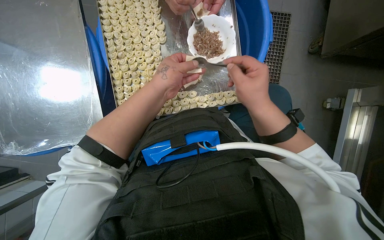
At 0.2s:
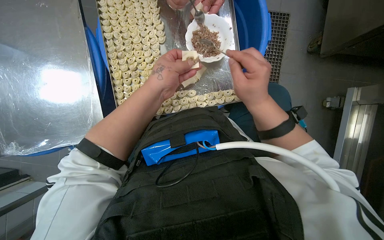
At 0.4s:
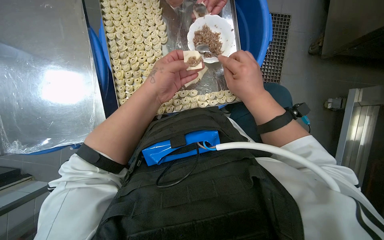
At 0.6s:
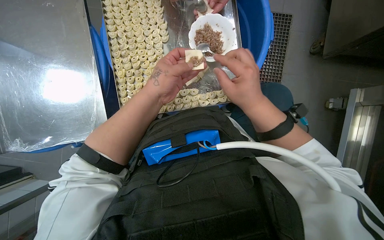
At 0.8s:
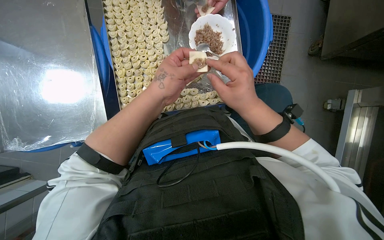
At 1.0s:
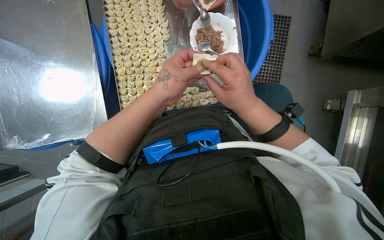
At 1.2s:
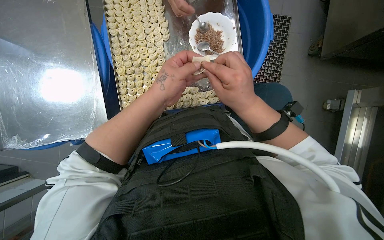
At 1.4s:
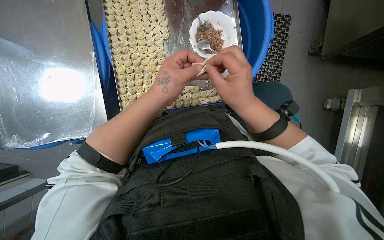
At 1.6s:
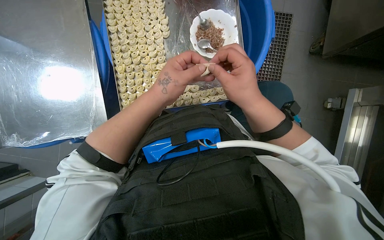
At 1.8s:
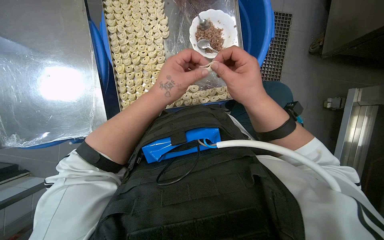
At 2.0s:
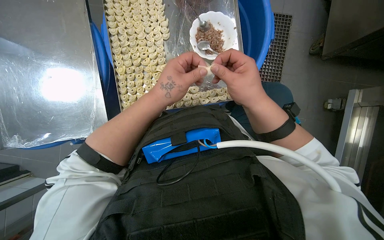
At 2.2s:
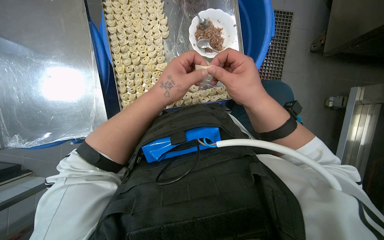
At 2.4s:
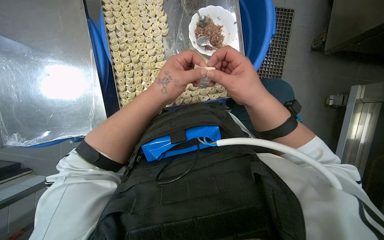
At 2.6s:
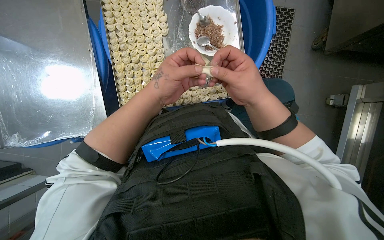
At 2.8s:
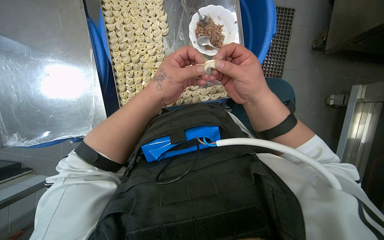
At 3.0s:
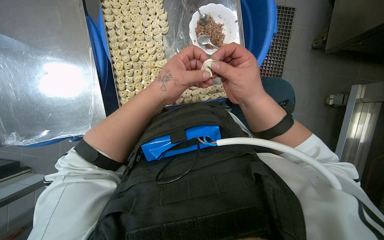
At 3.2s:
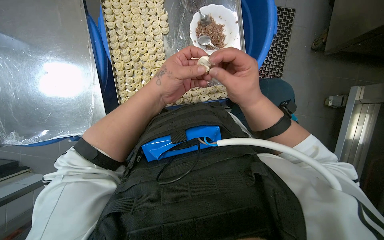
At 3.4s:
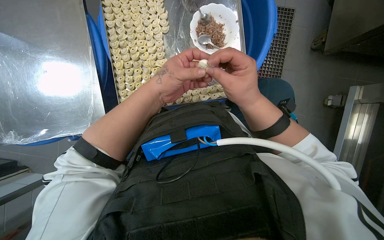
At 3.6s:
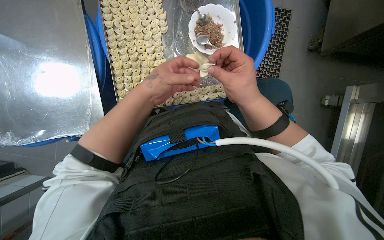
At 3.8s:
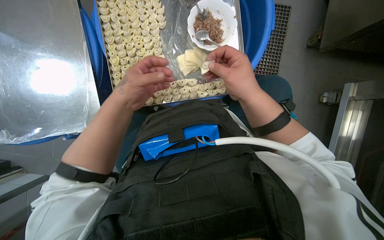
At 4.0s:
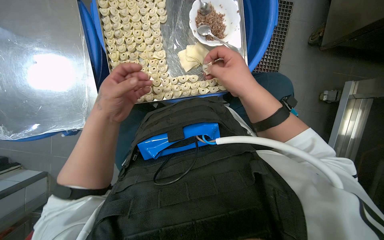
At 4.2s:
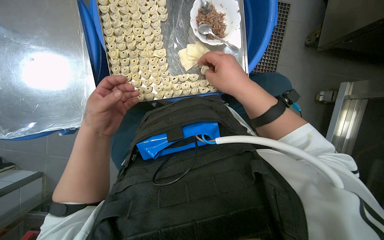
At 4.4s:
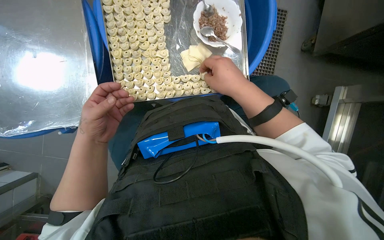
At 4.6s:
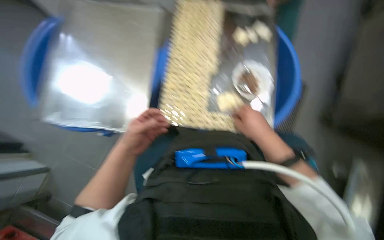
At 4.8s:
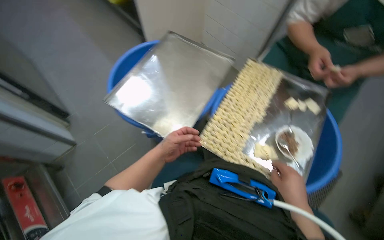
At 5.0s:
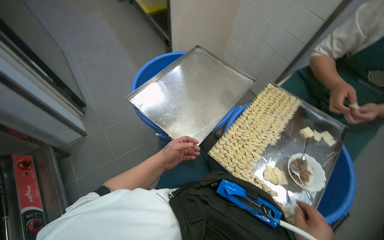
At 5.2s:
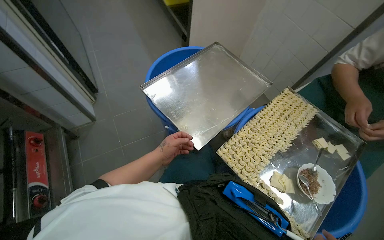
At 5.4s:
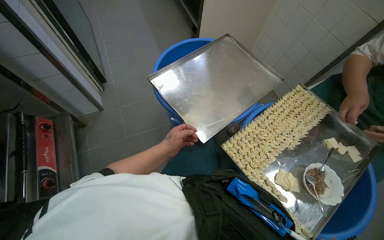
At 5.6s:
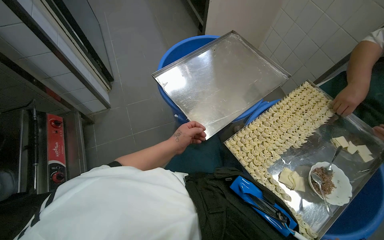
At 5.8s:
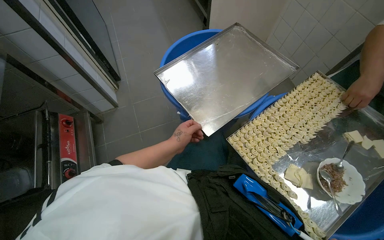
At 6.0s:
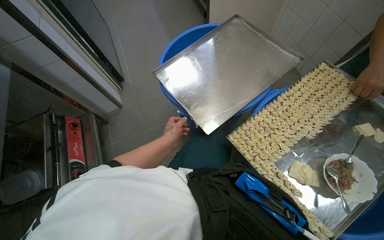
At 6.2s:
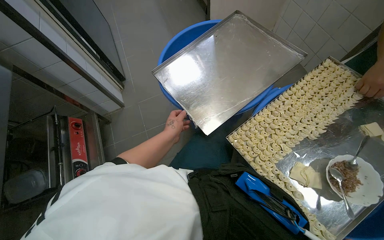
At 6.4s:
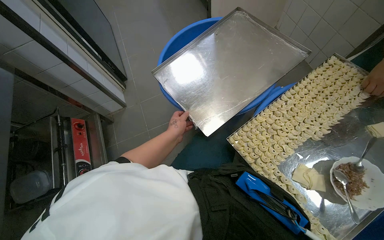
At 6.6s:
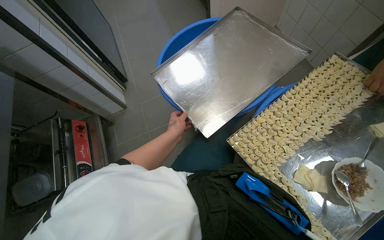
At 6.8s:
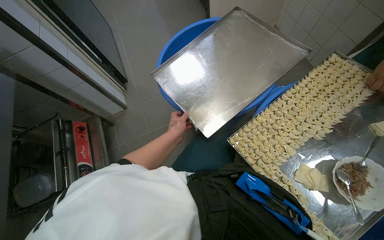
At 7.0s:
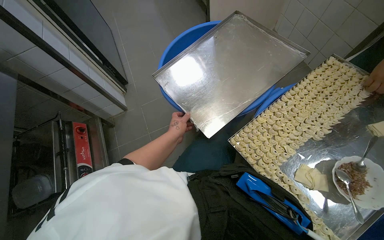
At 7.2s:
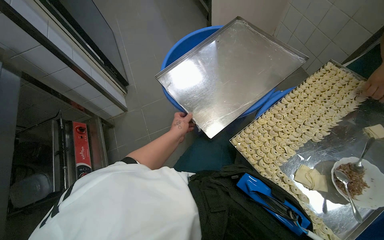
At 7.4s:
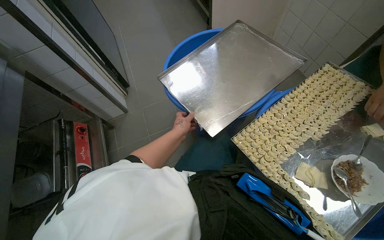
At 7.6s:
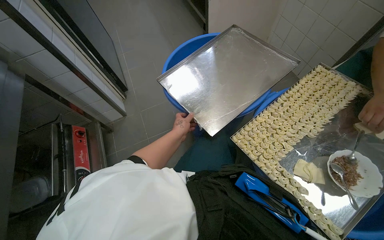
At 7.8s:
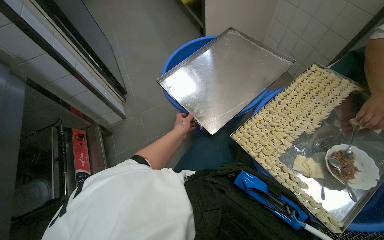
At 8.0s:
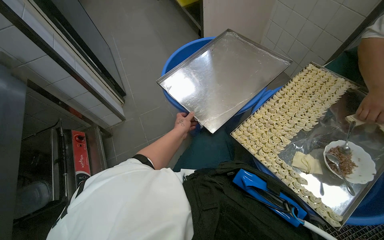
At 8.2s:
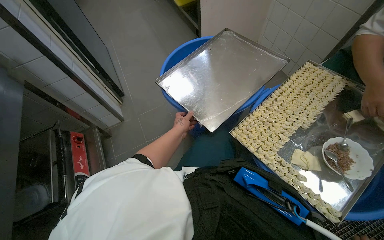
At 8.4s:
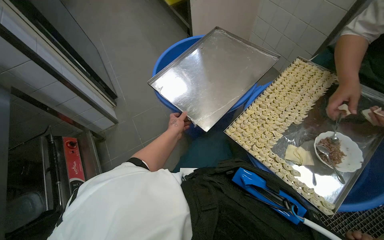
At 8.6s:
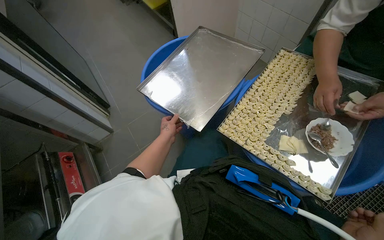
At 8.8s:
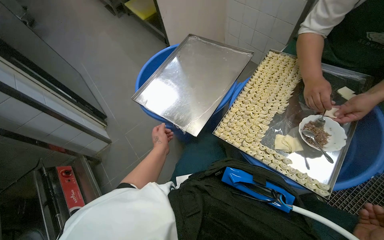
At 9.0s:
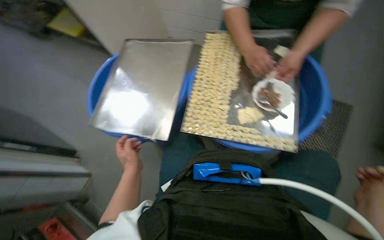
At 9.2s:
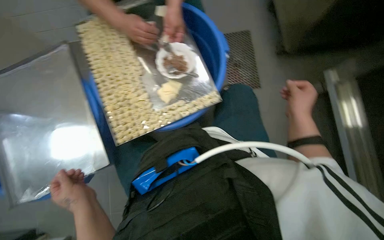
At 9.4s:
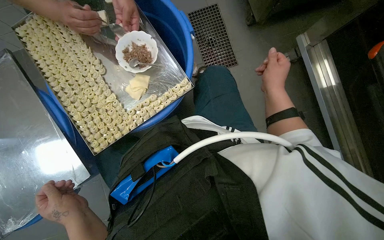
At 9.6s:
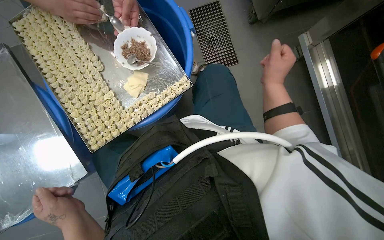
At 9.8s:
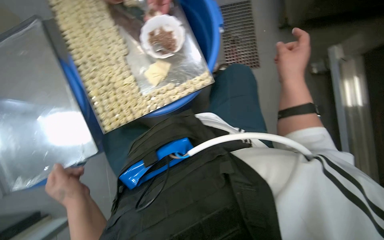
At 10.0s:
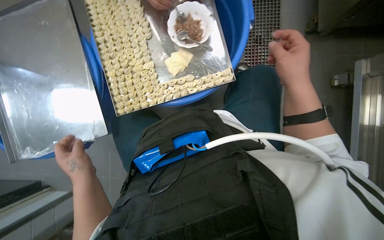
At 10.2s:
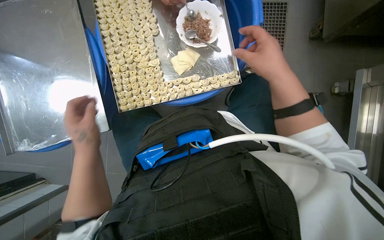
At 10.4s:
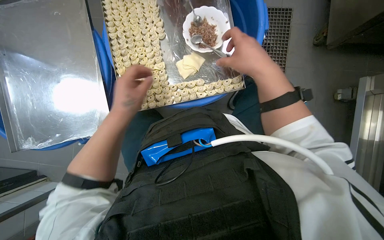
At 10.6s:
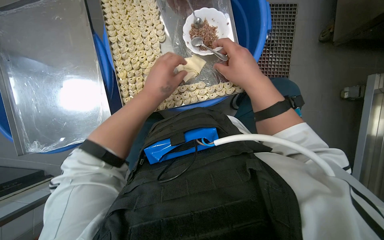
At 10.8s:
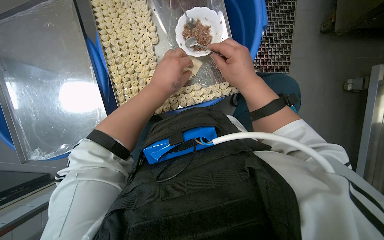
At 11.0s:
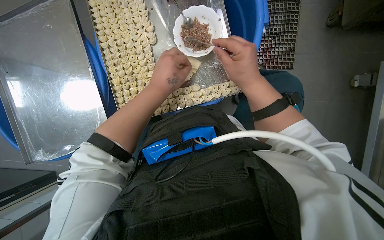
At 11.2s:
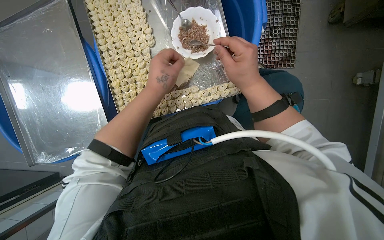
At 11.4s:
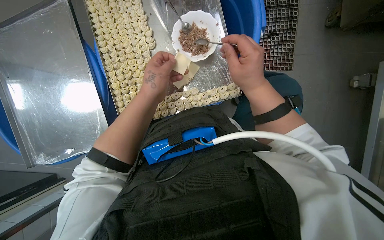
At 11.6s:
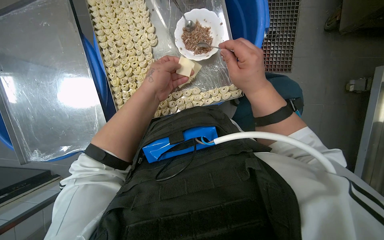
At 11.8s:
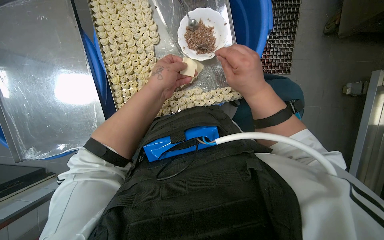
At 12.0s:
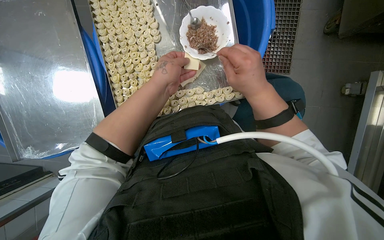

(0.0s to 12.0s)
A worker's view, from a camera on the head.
Job: preparing food.
The whole recording: Filling dough pieces with meat. The worker continues to fill dough pieces with meat and shape them before placing them on a tray.
0.0s - 1.6s: The hands make small movements and keep their place.
1.6s - 3.0s: The hands are busy where they are.
7.6s - 9.0s: The head turns to the right by some 35 degrees.
9.0s - 10.4s: The wearer looks approximately 30 degrees further to the right. The view tips downward by about 15 degrees.
10.4s - 12.0s: The left hand is displaced up the picture and to the right by approximately 15 cm.

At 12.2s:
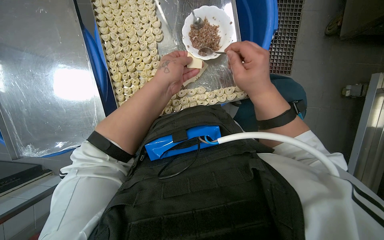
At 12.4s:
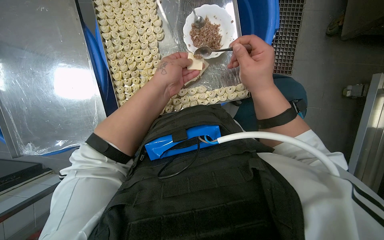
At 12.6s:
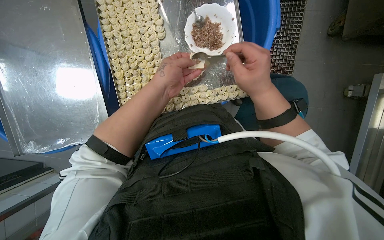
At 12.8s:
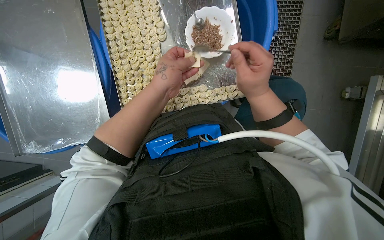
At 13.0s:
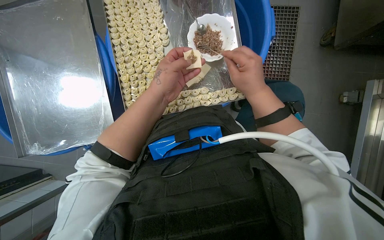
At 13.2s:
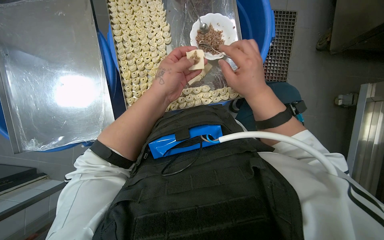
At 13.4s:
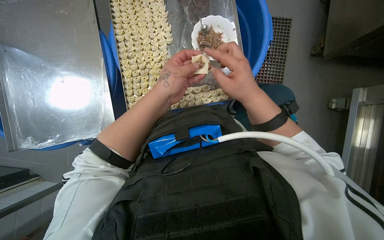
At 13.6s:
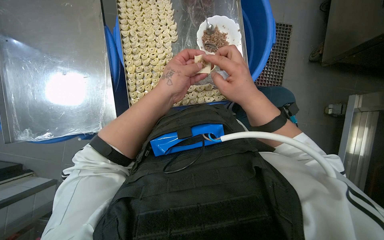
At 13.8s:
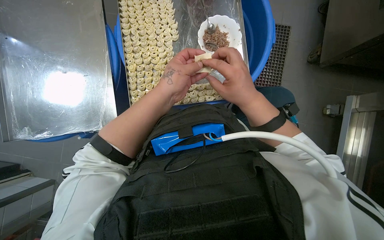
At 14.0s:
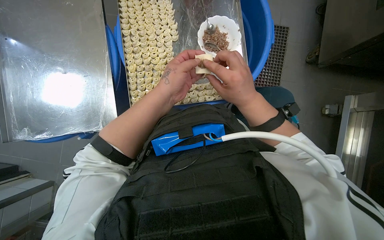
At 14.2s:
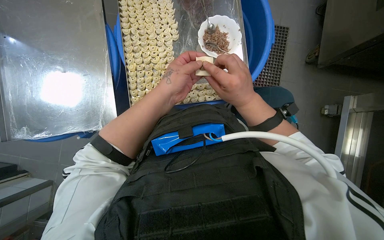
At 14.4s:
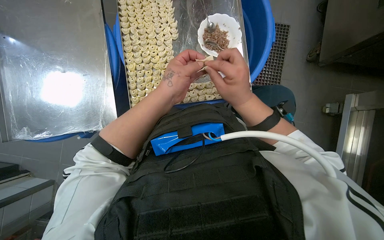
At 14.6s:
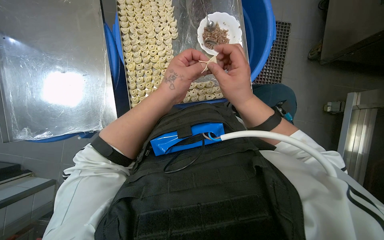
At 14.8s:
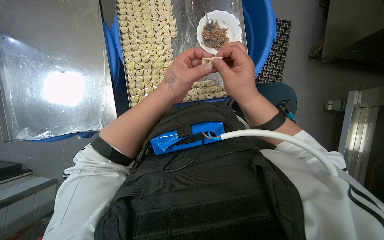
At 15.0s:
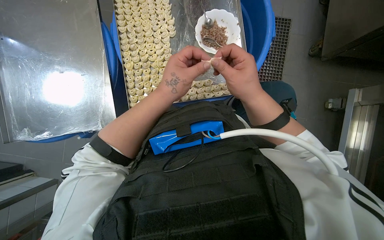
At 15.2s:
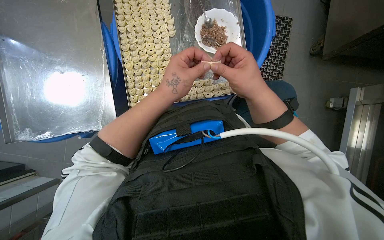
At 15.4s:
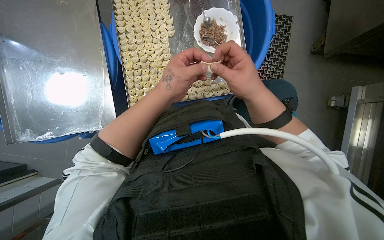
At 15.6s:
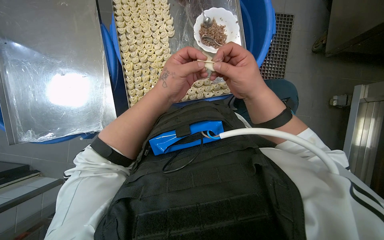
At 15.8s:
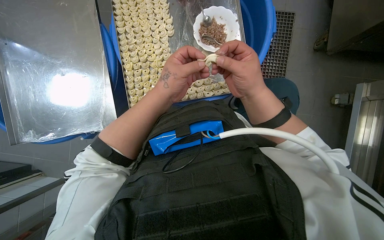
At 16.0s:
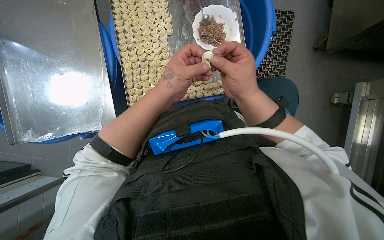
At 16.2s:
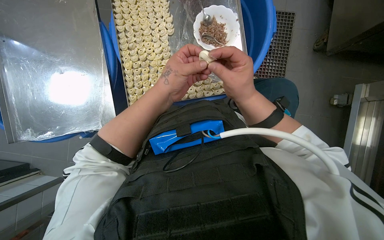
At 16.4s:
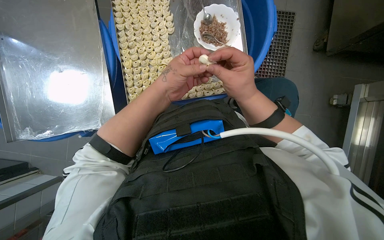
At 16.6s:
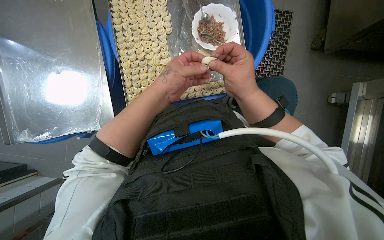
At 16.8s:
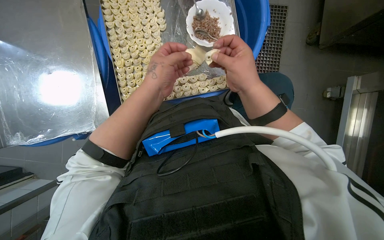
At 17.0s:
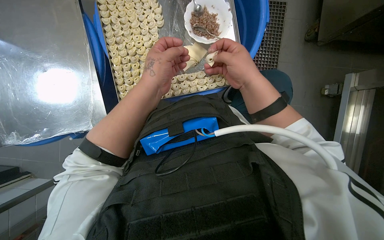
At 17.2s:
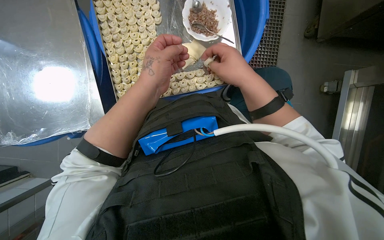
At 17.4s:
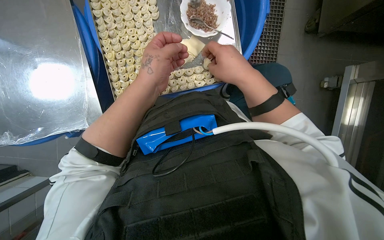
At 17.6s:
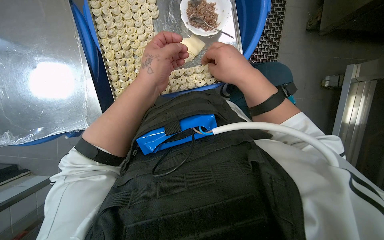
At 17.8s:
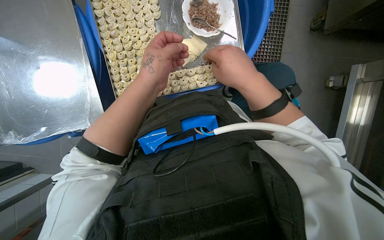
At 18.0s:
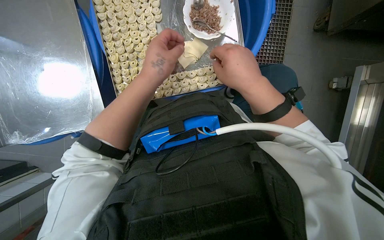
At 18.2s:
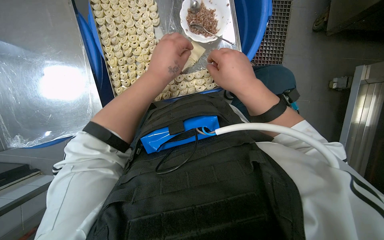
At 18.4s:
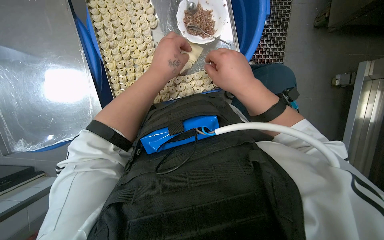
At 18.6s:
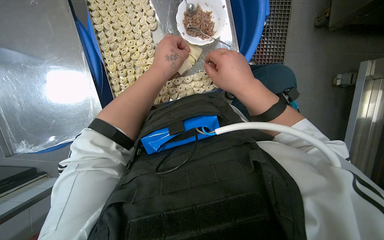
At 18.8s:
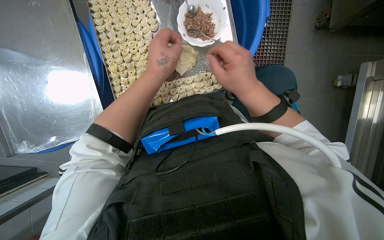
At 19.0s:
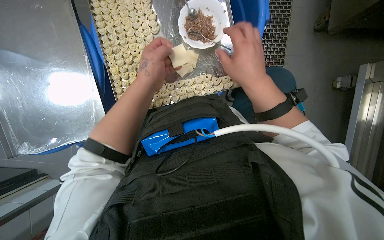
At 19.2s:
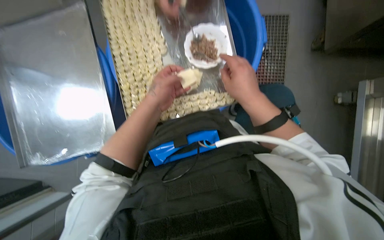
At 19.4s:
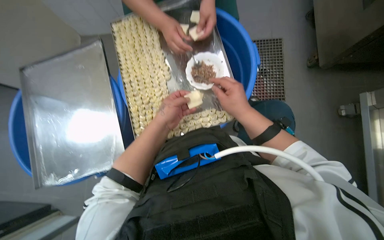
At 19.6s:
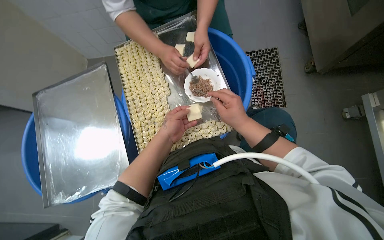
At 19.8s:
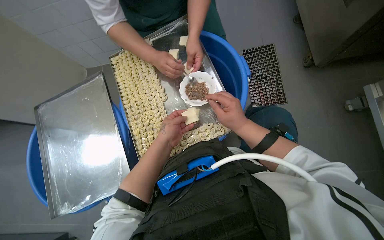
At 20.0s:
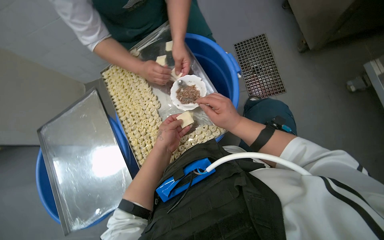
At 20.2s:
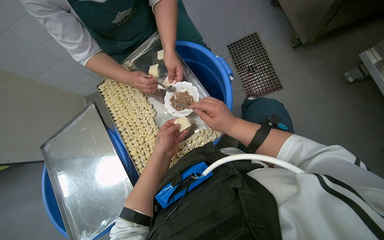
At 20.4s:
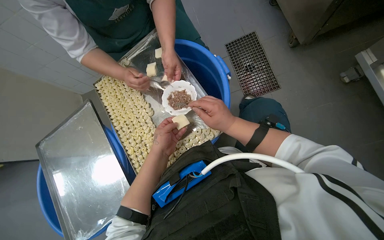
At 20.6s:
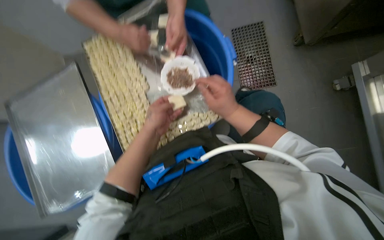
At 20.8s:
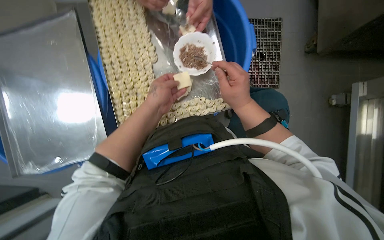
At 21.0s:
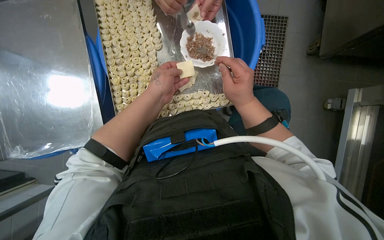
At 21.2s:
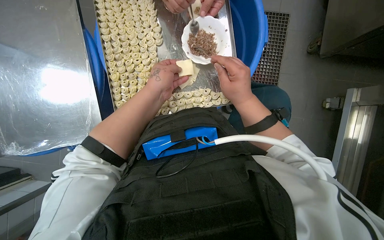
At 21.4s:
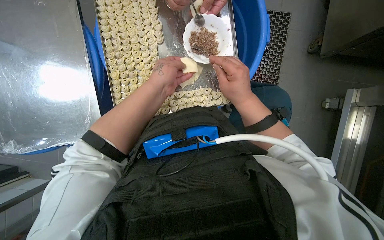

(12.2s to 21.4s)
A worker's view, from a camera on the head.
Job: preparing food.
The whole recording: Filling dough pieces with meat. The worker continues to fill dough pieces with meat and shape them before placing them on a tray.
12.2s - 18.4s: The hands make small movements and keep their place.
18.4s - 19.8s: The camera pitches upward, by approximately 20 degrees.
19.8s - 21.4s: The camera pitches downward, by approximately 15 degrees.
